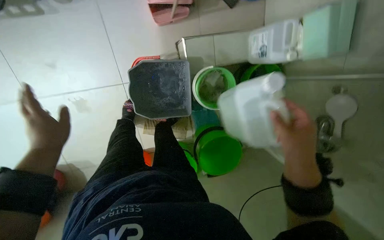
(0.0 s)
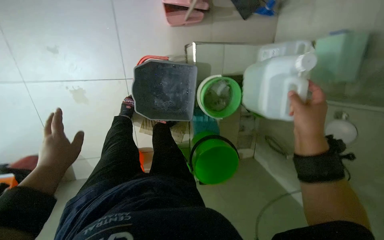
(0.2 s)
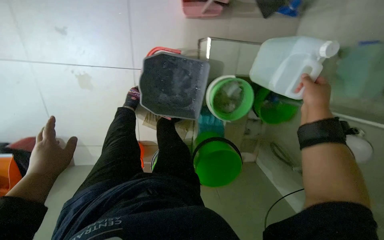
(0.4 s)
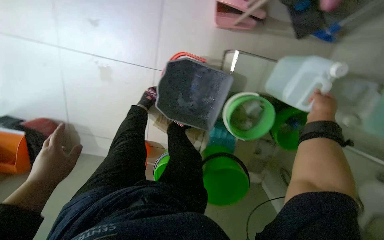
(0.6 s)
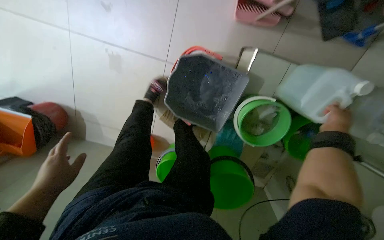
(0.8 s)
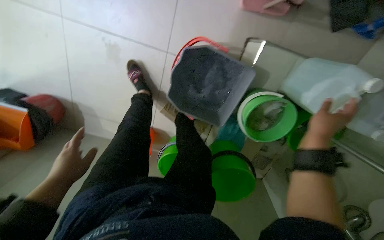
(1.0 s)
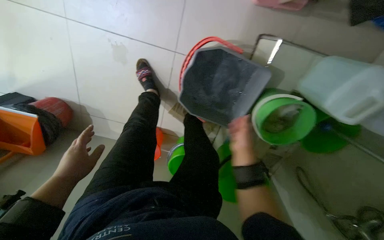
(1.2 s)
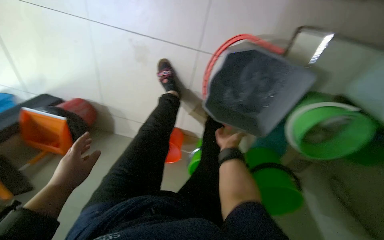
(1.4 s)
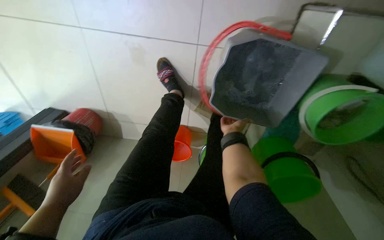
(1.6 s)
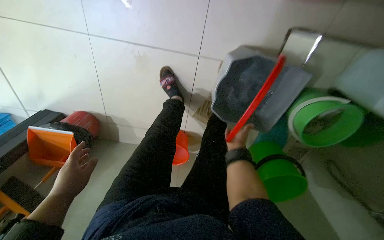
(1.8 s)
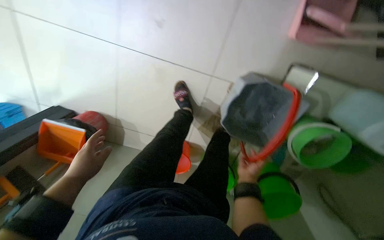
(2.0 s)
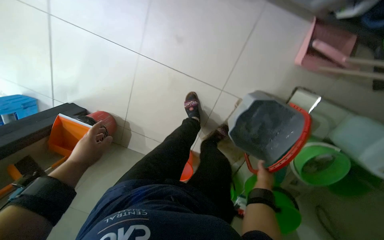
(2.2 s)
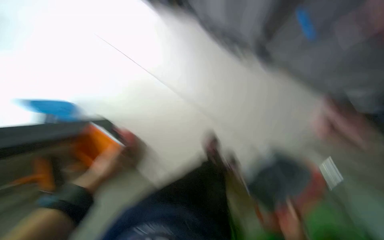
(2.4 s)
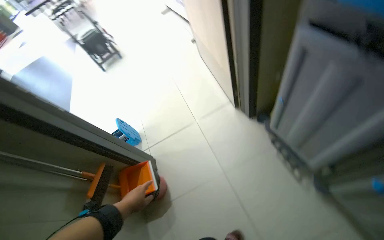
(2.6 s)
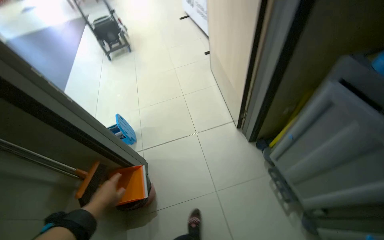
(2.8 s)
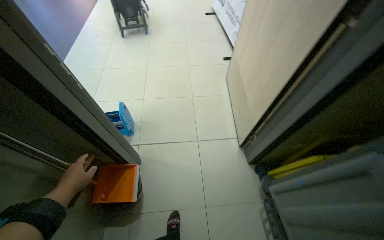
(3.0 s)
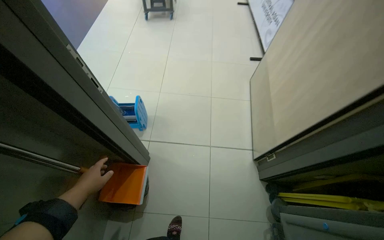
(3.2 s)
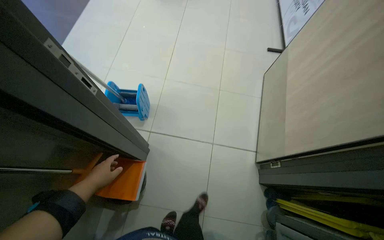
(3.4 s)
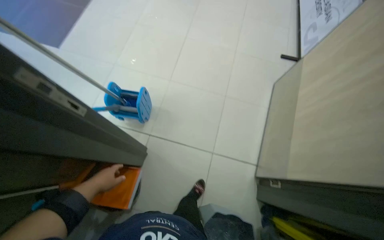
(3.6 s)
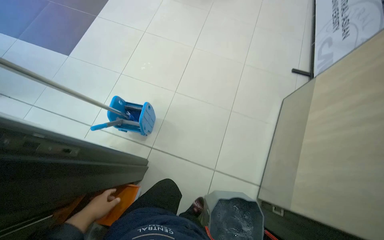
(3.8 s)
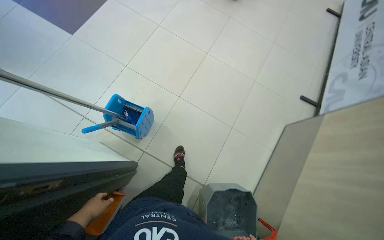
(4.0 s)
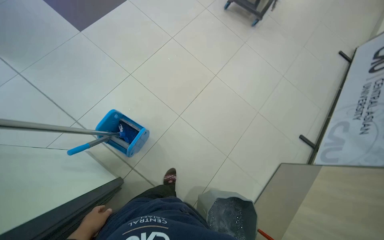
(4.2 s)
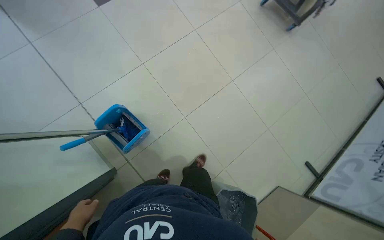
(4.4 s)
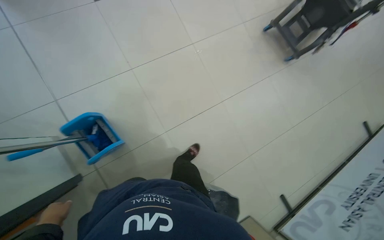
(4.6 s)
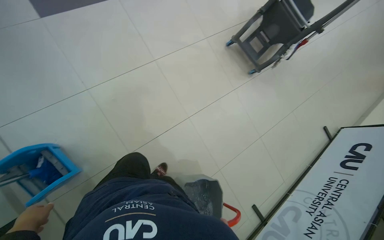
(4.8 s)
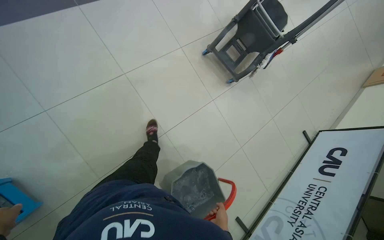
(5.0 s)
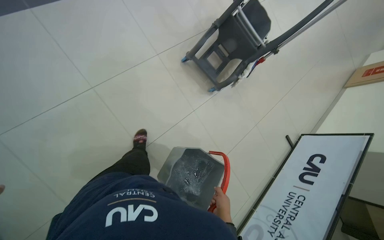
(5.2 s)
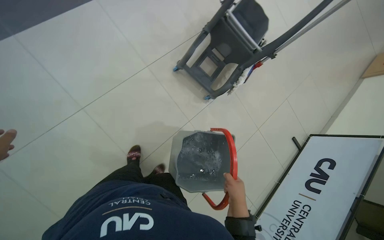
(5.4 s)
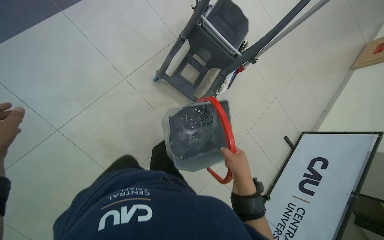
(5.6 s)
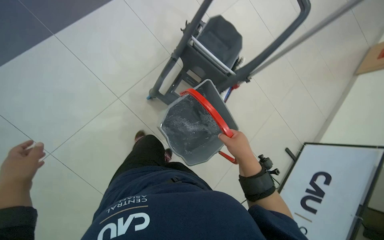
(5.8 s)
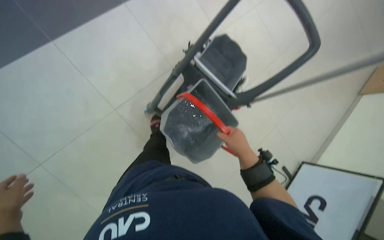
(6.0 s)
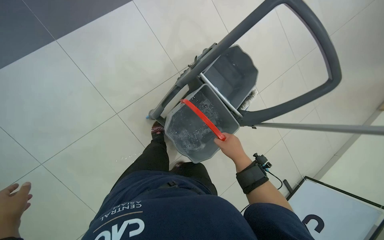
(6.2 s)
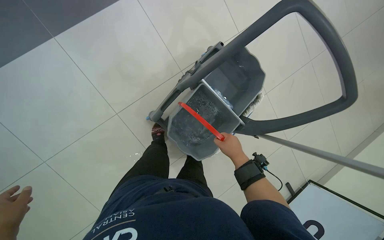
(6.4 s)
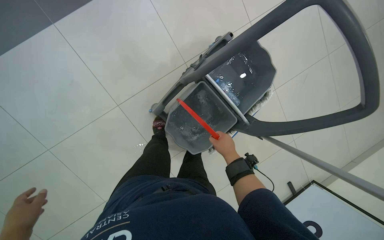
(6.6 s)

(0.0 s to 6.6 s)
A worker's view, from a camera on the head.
Job: preparing cleaning supplies.
The whole recording: Preparing mop bucket with solution. The worker fills buckets with water from a tap and adds cleaning solution to the mop bucket.
0.0 s - 1.6 s: The wearer looks approximately 25 degrees further to the left.
1.6 s - 3.2 s: The camera travels about 70 cm. The view tilts roughly 15 degrees upward. Everything in view rotates some 55 degrees clockwise.
3.2 s - 5.0 s: The camera travels approximately 1.5 m. The camera pitches downward, by roughly 15 degrees. Everything in view rotates approximately 50 degrees clockwise.
5.0 s - 6.6 s: The camera is carried about 1 m. The wearer looks approximately 15 degrees further downward.

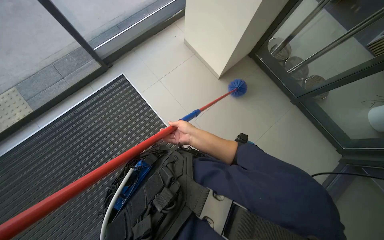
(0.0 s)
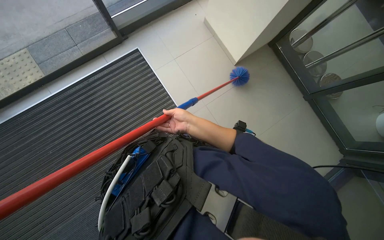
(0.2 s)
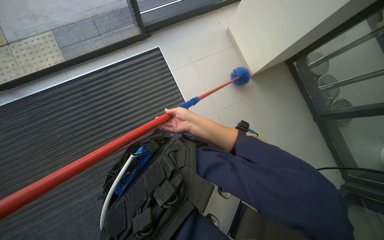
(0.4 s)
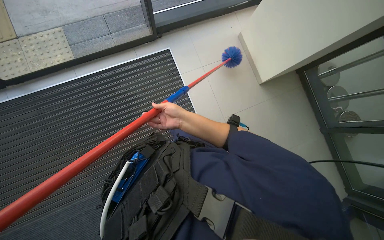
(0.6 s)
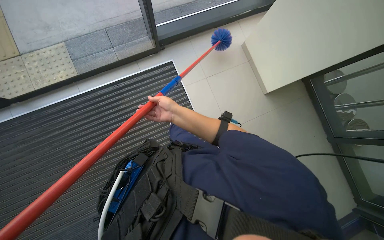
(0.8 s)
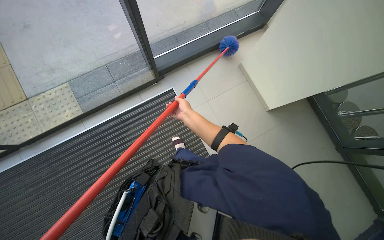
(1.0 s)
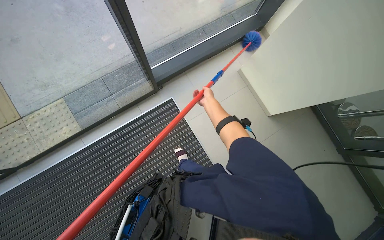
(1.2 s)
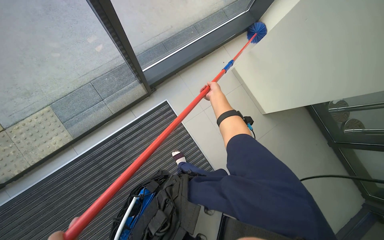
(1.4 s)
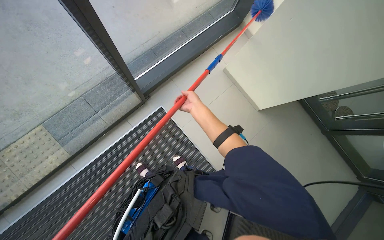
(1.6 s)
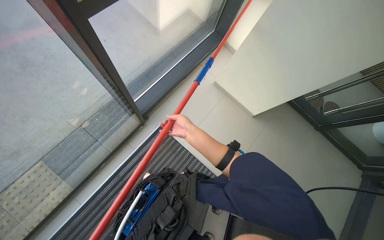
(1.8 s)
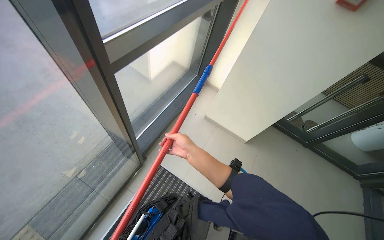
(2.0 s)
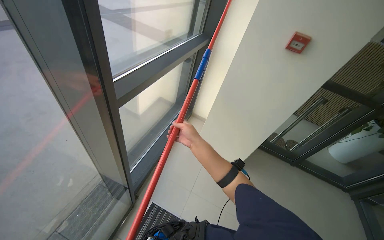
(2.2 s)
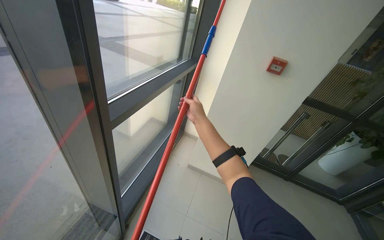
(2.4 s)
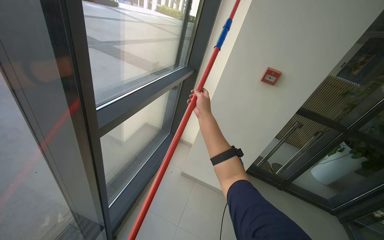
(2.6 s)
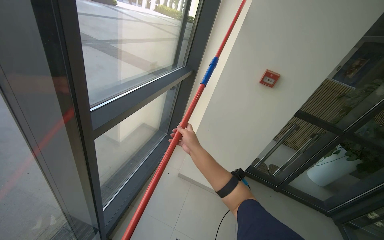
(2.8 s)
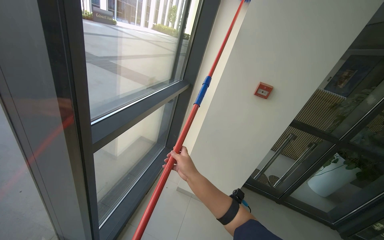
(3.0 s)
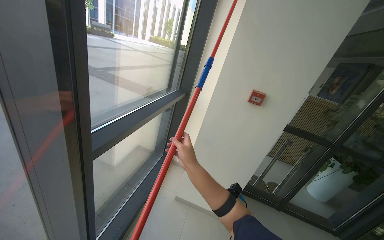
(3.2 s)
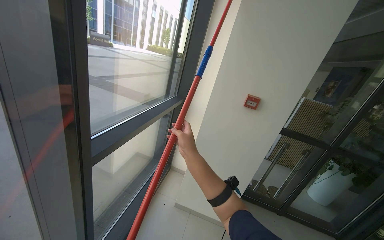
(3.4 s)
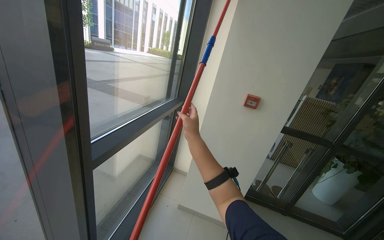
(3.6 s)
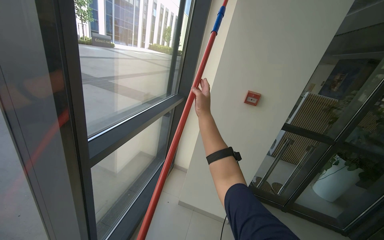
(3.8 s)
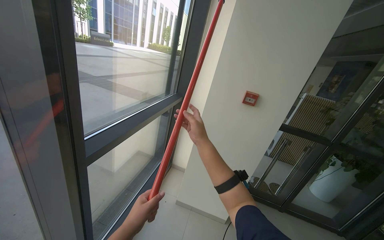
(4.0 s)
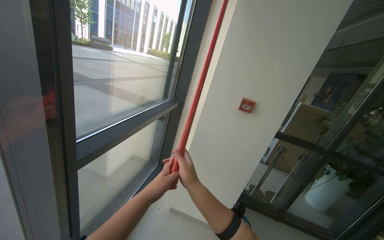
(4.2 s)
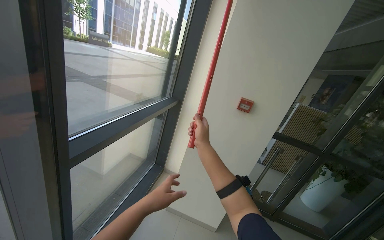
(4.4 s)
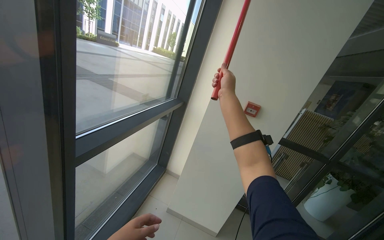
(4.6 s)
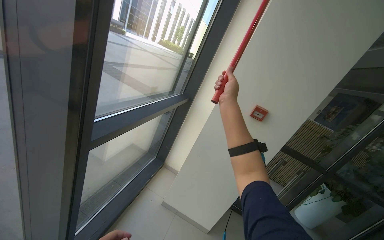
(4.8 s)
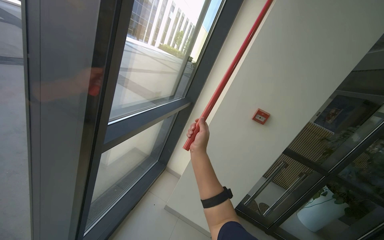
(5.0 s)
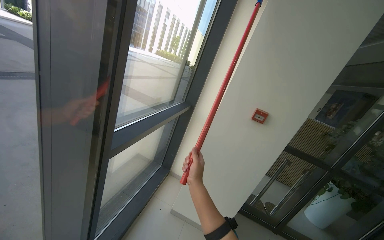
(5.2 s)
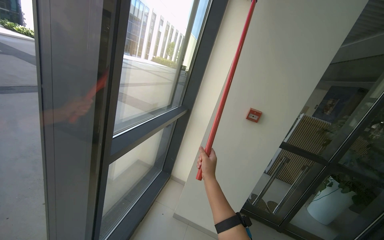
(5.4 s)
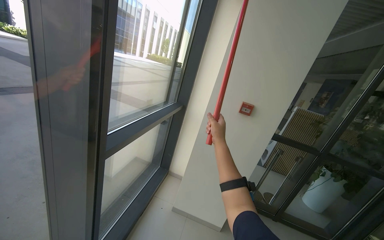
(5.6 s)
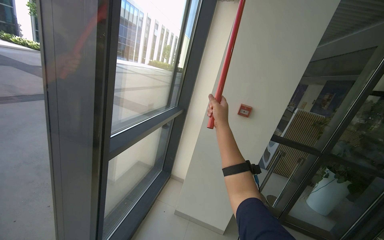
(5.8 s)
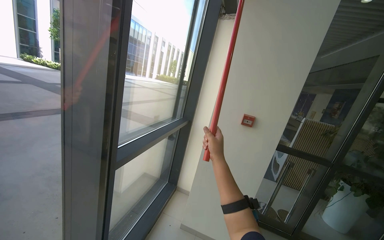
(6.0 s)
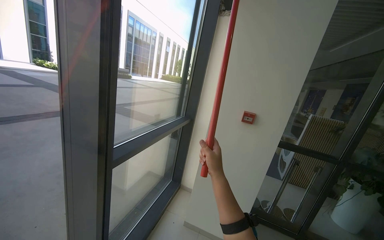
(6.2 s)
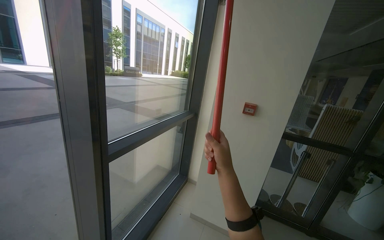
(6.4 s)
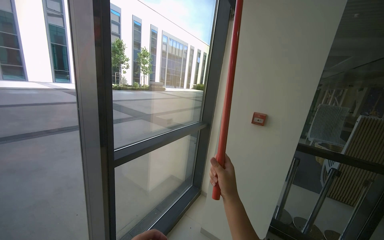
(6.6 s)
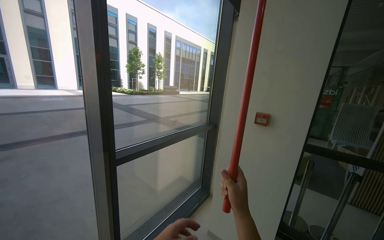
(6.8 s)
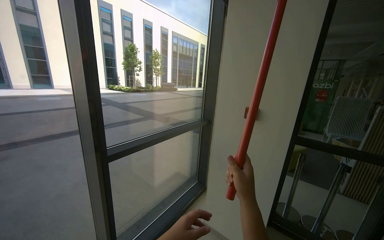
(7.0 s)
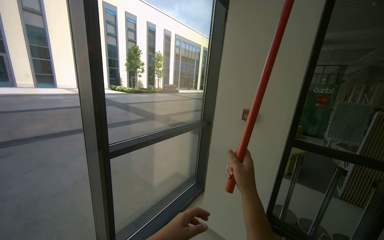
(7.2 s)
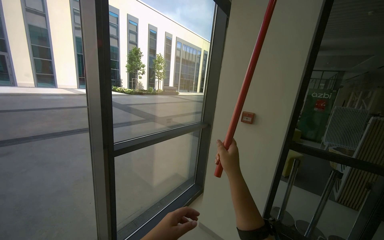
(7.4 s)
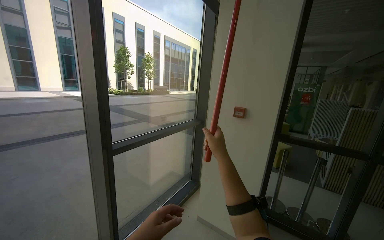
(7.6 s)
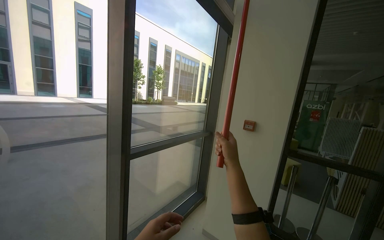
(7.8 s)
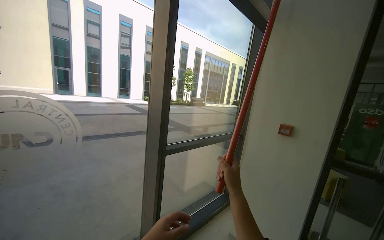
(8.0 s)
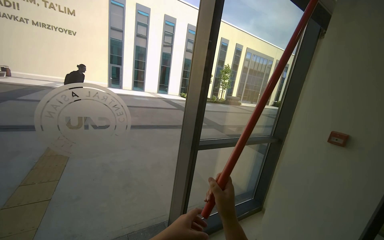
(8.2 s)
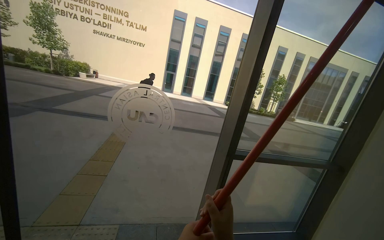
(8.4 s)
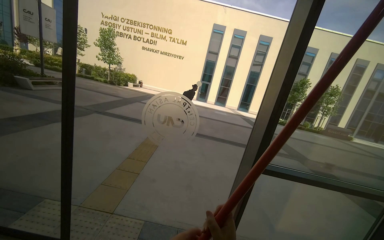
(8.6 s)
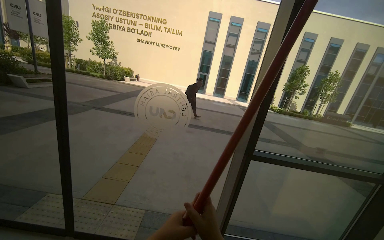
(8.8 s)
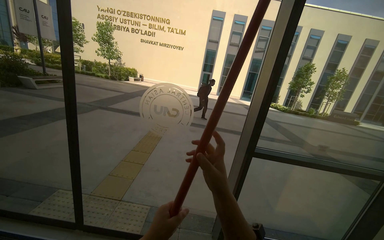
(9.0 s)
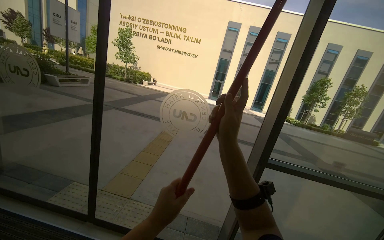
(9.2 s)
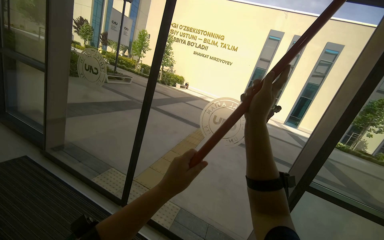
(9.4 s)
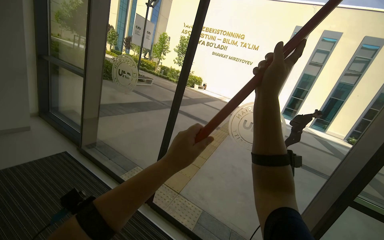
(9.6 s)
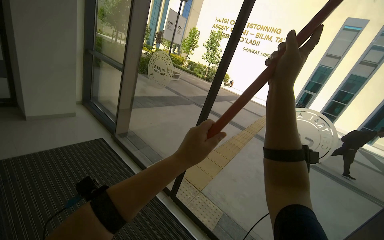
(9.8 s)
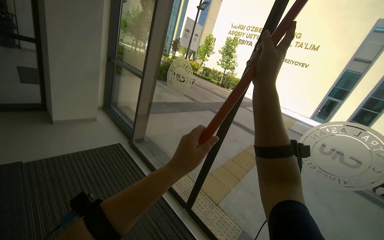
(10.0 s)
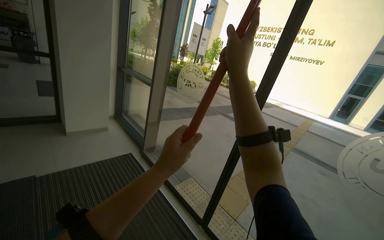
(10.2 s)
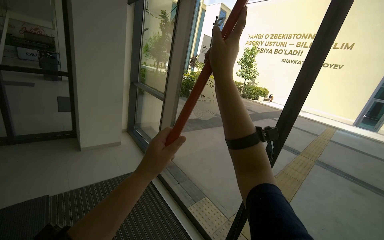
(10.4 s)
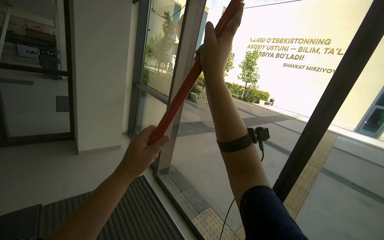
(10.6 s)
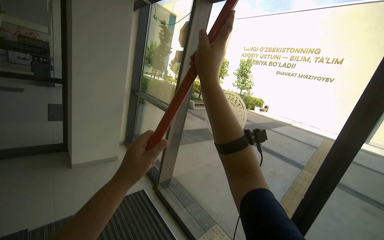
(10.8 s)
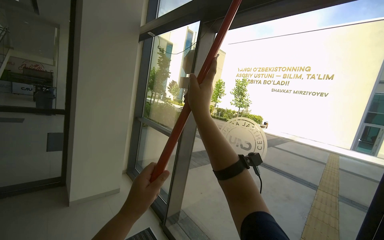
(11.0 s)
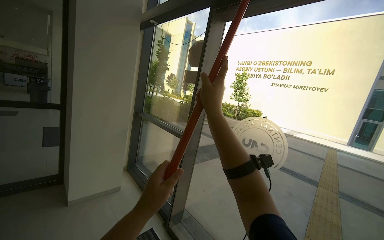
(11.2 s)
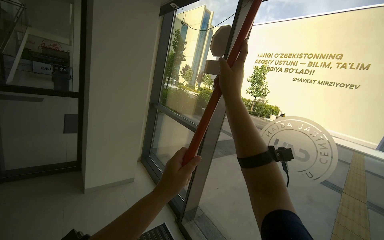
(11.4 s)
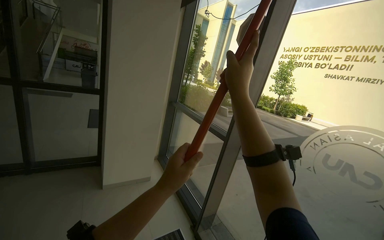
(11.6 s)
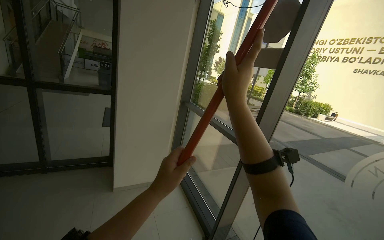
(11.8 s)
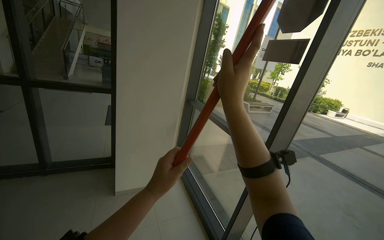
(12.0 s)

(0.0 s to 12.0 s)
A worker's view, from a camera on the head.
Job: cleaning windows.
The whole recording: Dusting glass entrance doors and frames. The worker uses a long-handled duster to clean dust from the glass entrance doors and their frames.
0.0 s - 1.6 s: The head travels some 70 cm.
1.6 s - 3.0 s: The head rotates roughly 30 degrees to the right. The view tilts some 50 degrees upward.
3.0 s - 4.4 s: The right hand moves up and down the picture over about 20 cm, changing direction 2 times.
4.4 s - 6.0 s: The right hand moves up and down the picture over approximately 30 cm, changing direction 3 times.
6.0 s - 7.6 s: The camera travels roughly 50 cm. The camera is aimed about 20 degrees further to the left.
7.6 s - 9.0 s: The wearer's head swings approximately 60 degrees to the left.
9.0 s - 10.4 s: The camera is carried about 60 cm. The wearer looks approximately 45 degrees further to the left.
10.4 s - 12.0 s: The head travels approximately 1 m.
